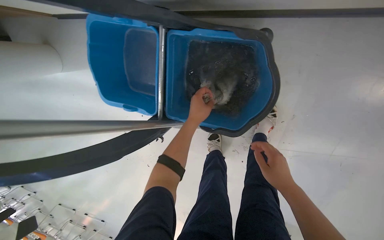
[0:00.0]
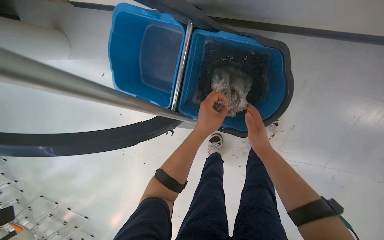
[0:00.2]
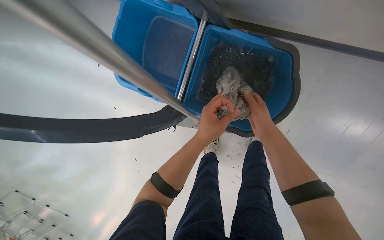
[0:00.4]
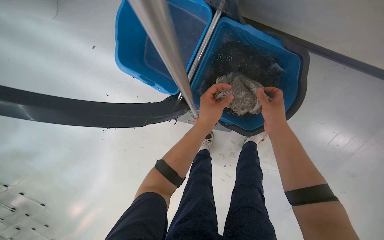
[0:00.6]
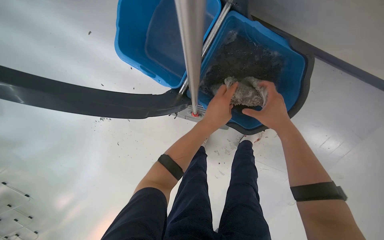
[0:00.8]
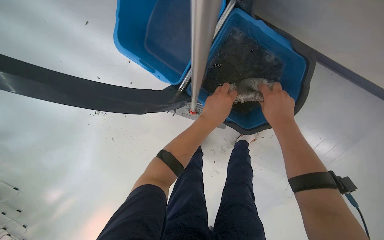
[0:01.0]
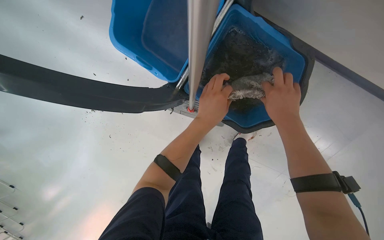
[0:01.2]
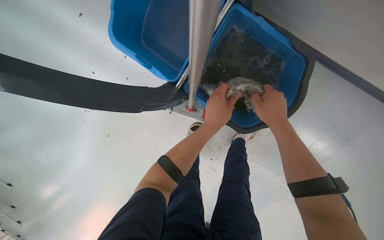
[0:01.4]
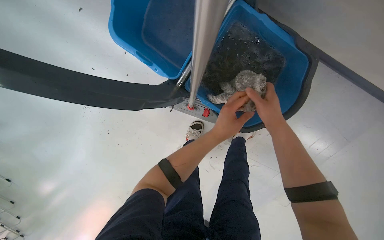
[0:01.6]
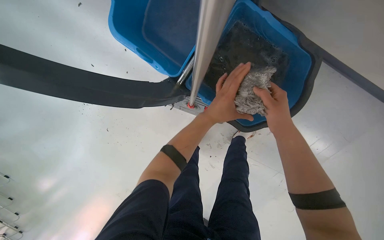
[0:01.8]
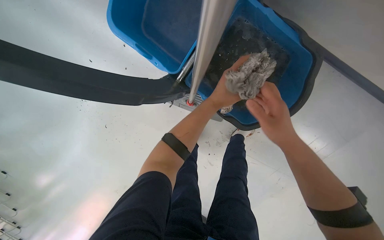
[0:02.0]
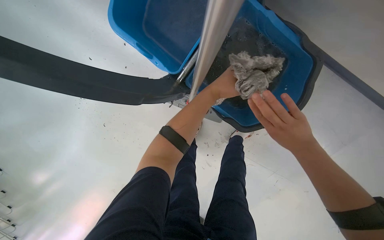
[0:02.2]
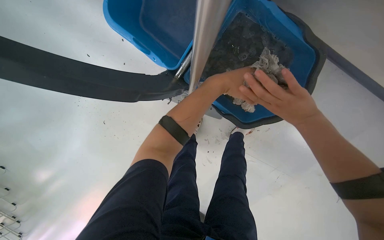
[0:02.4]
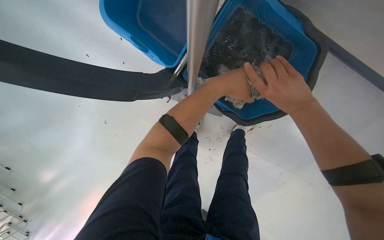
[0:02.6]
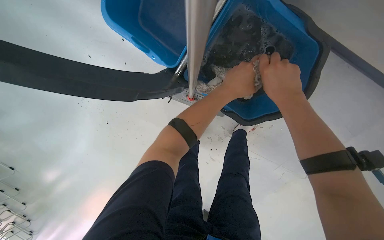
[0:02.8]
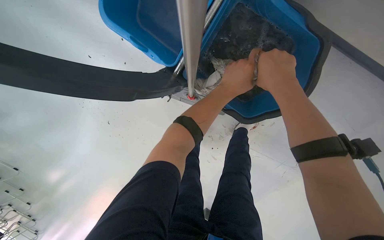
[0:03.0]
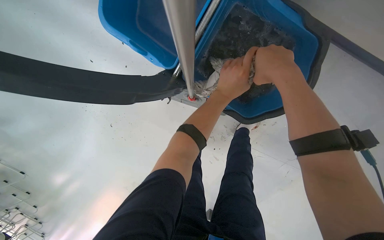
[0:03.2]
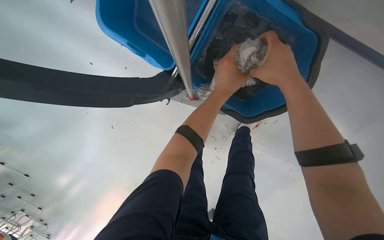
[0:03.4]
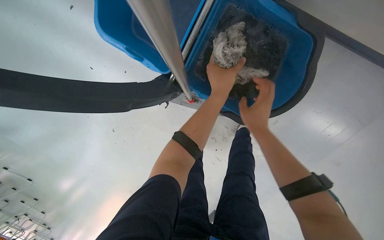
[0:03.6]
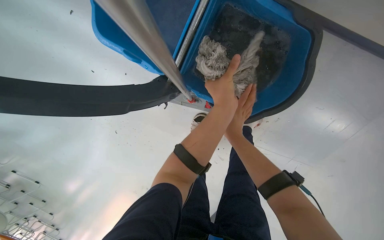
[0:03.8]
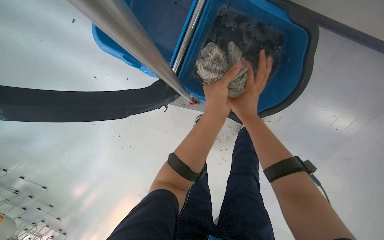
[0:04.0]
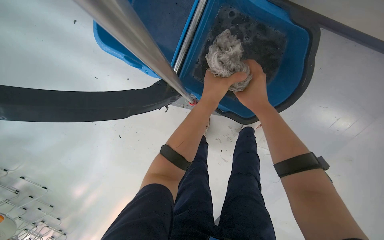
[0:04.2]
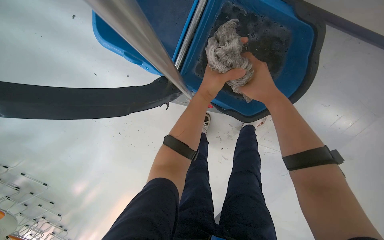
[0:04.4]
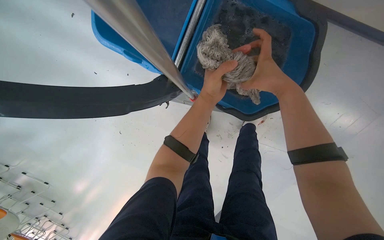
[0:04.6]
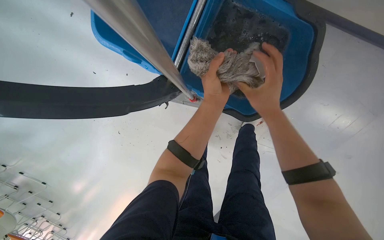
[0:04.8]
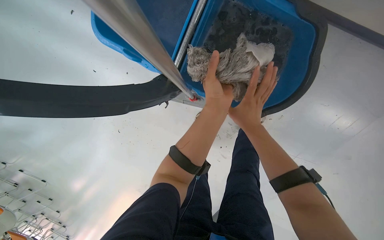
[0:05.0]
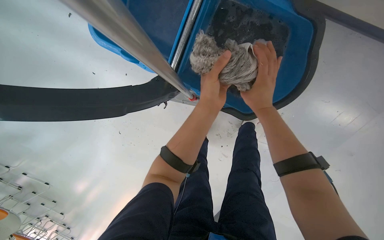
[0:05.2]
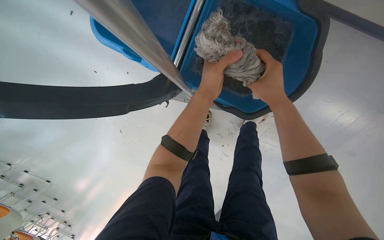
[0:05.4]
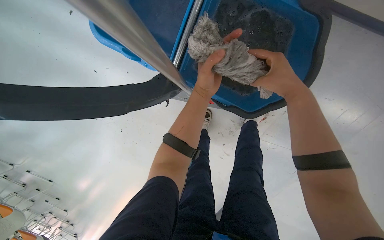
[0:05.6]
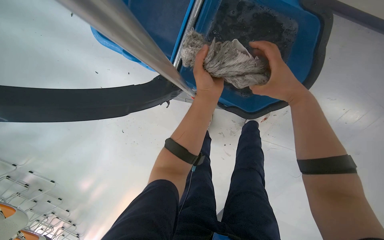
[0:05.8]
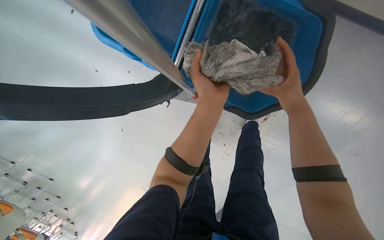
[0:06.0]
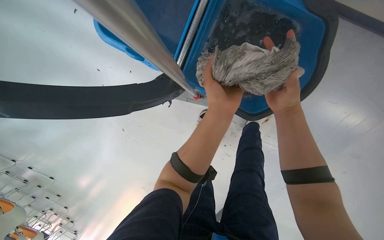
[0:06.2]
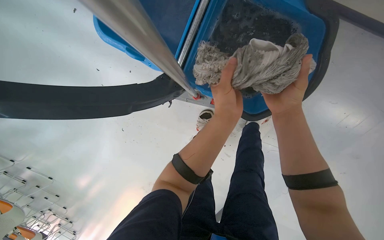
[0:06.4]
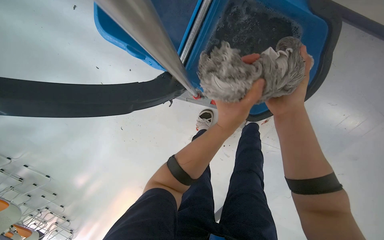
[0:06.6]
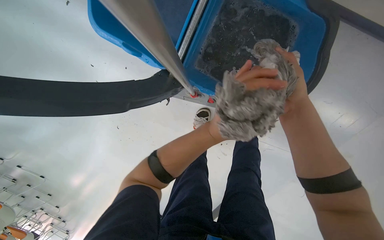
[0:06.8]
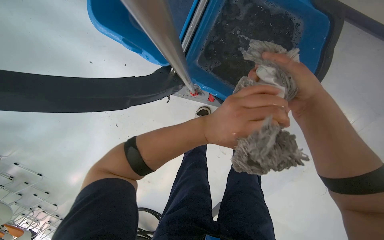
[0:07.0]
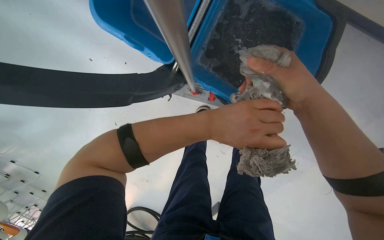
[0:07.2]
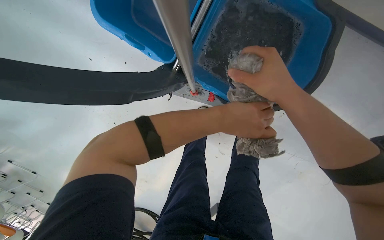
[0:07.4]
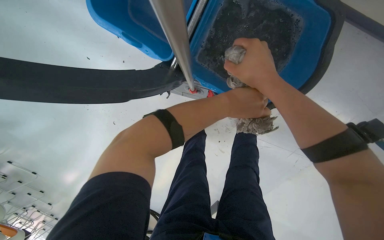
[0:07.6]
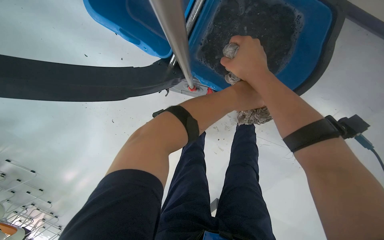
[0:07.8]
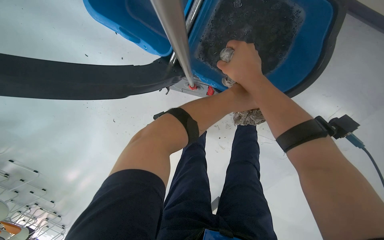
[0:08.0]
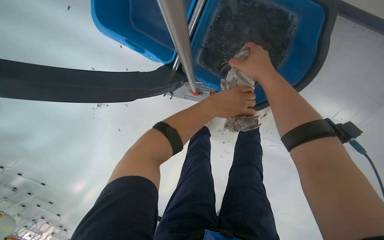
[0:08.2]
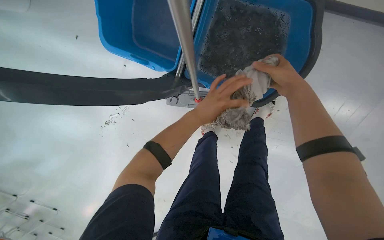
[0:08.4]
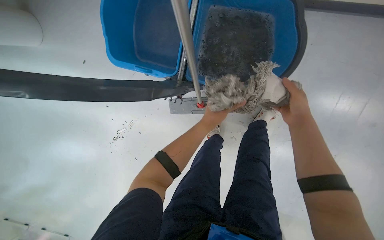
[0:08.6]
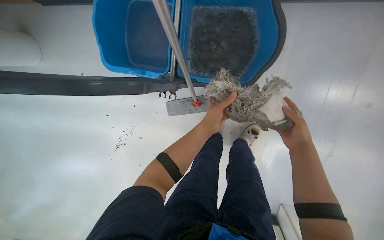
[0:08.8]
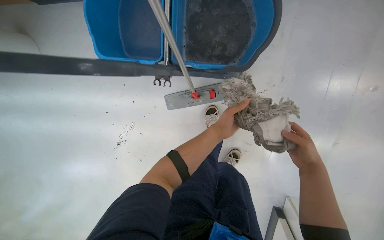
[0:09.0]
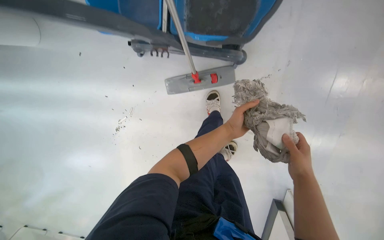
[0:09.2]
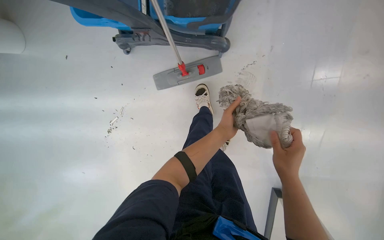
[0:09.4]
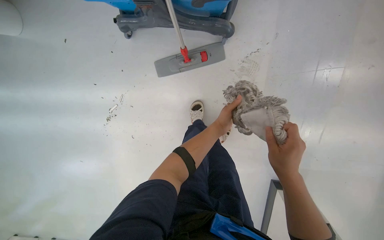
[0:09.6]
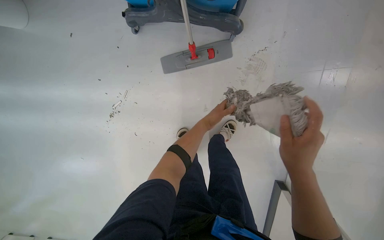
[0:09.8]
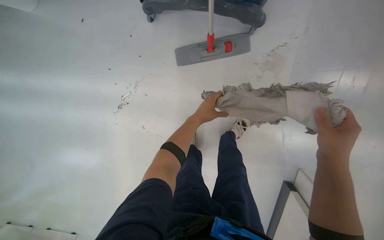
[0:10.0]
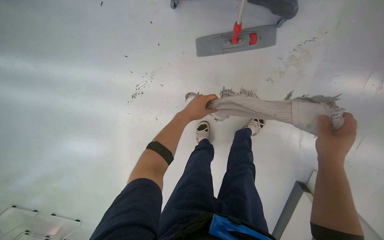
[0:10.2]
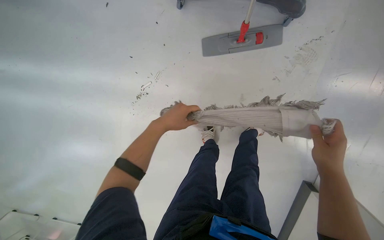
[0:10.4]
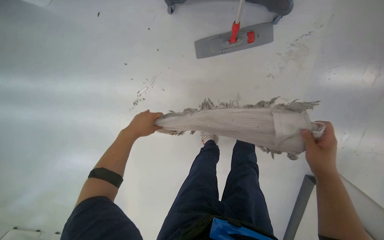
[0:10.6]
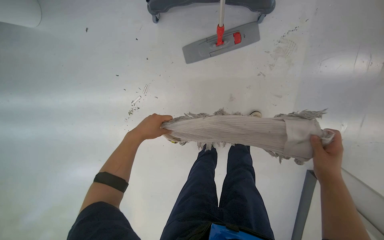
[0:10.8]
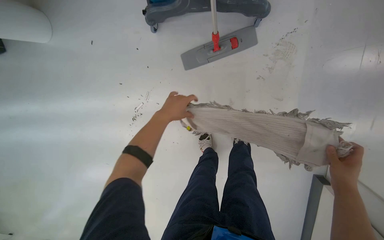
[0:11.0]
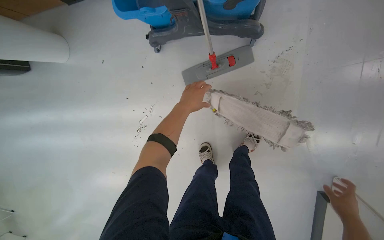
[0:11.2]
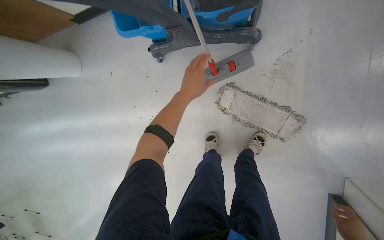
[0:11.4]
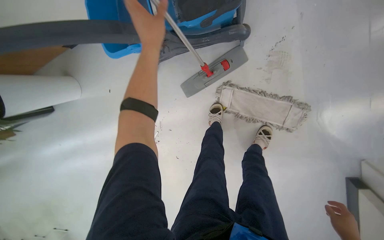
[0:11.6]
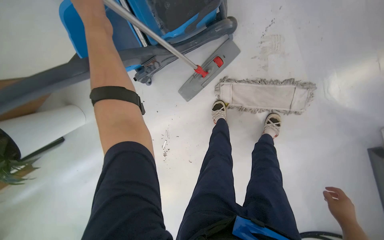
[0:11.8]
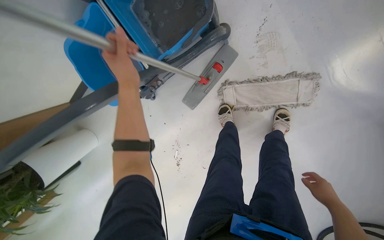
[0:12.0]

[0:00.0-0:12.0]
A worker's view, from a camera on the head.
Job: preparing cleaning supplies.
The whole recording: Cleaning mop head. The worker removes the mop head from the handle and cleans it in a bucket.
0:00.0 to 0:01.6: The camera is aimed approximately 15 degrees further to the right. The left hand is displaced up the picture and nearer to the camera by about 30 cm; the right hand shifts roughly 10 cm down the picture, and goes nearer to the camera and returns, some 10 cm each way.
0:01.6 to 0:03.0: The right hand heads nearer to the camera, up the picture and to the right, covering approximately 20 cm.
0:03.0 to 0:04.4: The right hand goes farther from the camera and returns, some 15 cm each way.
0:06.0 to 0:07.6: The right hand moves to the left, approximately 10 cm.
0:07.6 to 0:09.0: The left hand moves down the picture, some 20 cm, while the right hand heads down the picture, covering roughly 40 cm.
0:09.0 to 0:10.4: The left hand travels to the left by approximately 40 cm.
0:10.4 to 0:12.0: The view pans to the left by about 20 degrees. Everything in view rotates some 40 degrees counterclockwise.

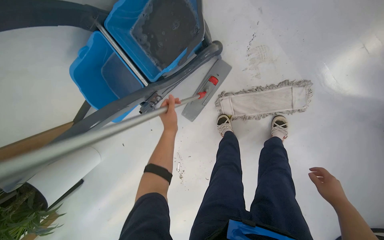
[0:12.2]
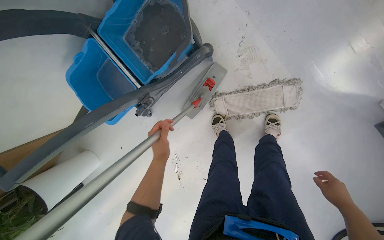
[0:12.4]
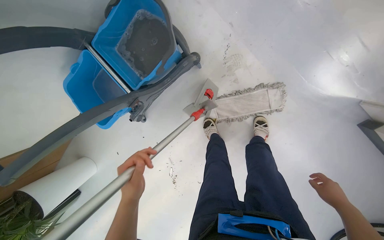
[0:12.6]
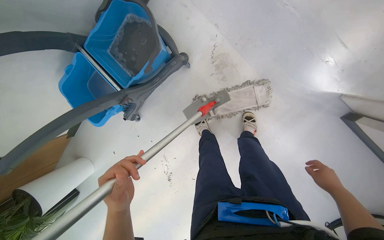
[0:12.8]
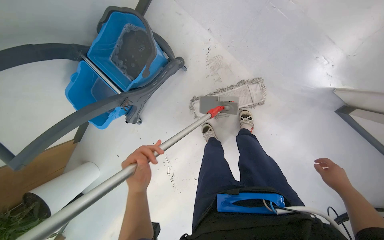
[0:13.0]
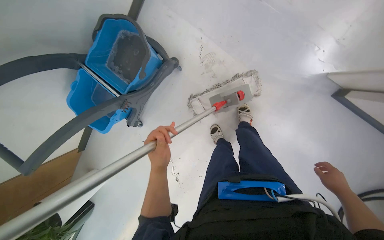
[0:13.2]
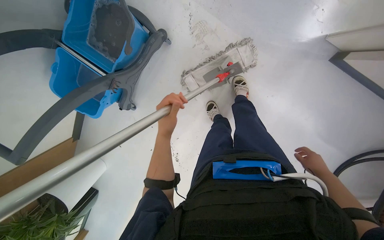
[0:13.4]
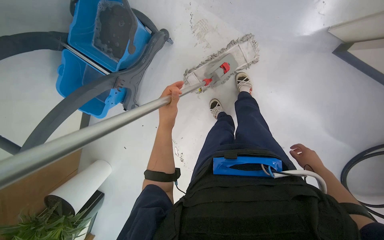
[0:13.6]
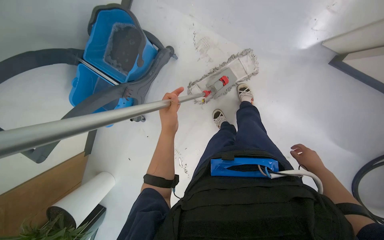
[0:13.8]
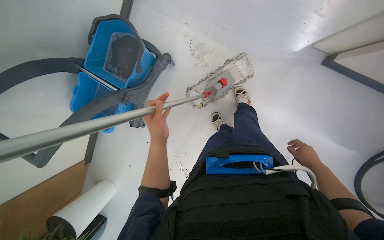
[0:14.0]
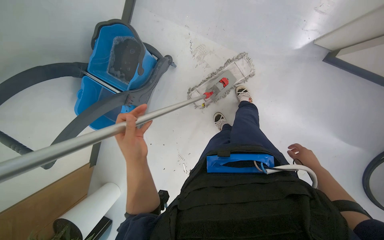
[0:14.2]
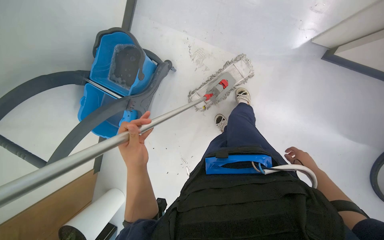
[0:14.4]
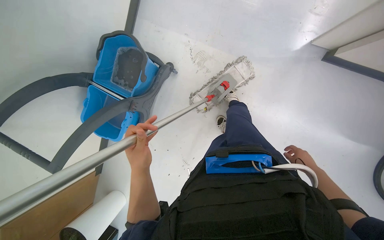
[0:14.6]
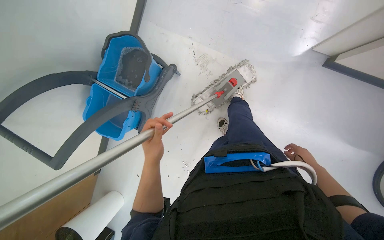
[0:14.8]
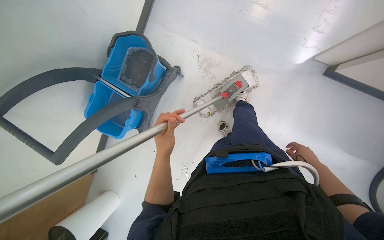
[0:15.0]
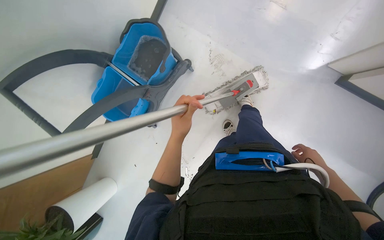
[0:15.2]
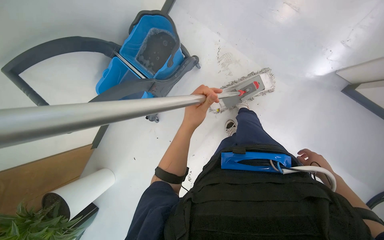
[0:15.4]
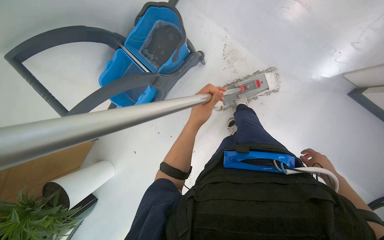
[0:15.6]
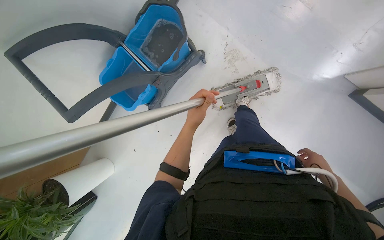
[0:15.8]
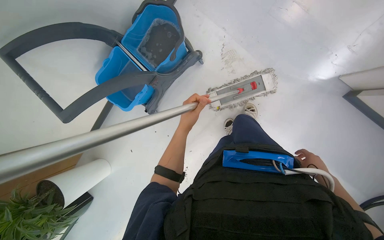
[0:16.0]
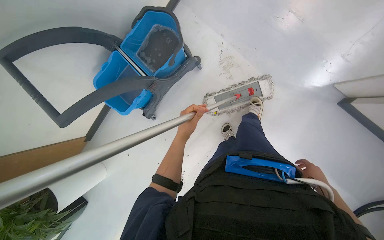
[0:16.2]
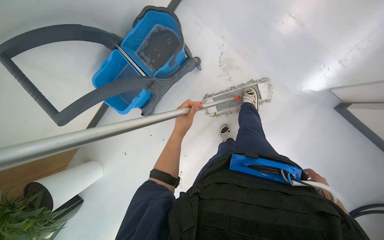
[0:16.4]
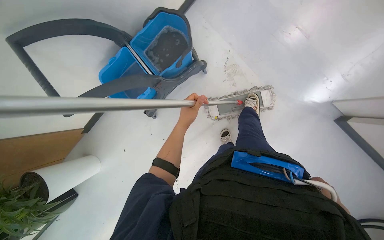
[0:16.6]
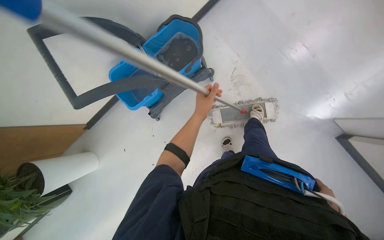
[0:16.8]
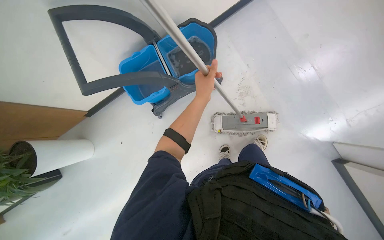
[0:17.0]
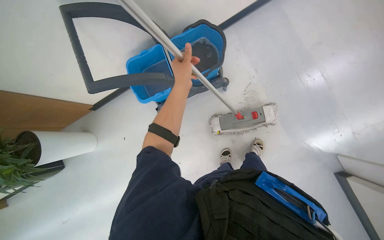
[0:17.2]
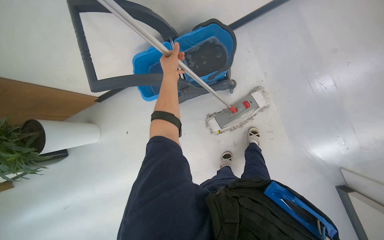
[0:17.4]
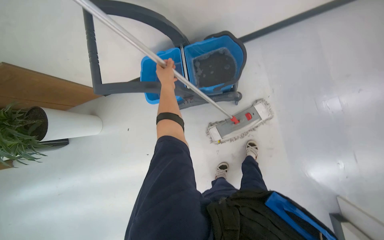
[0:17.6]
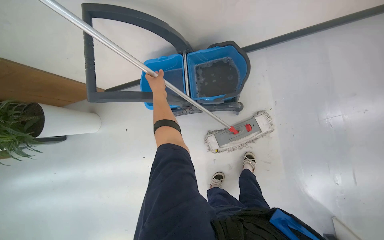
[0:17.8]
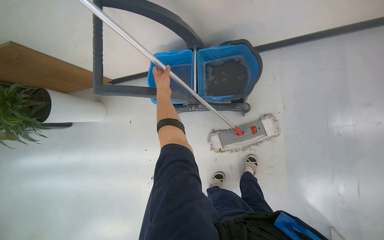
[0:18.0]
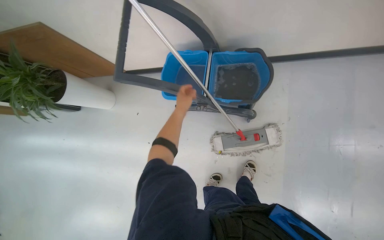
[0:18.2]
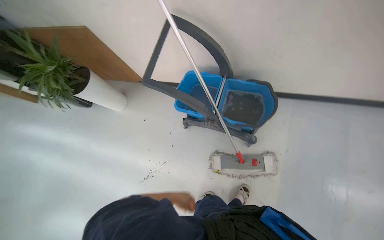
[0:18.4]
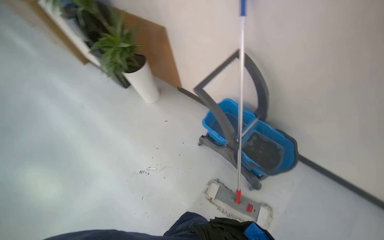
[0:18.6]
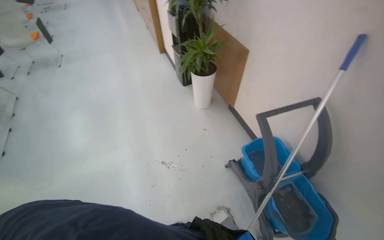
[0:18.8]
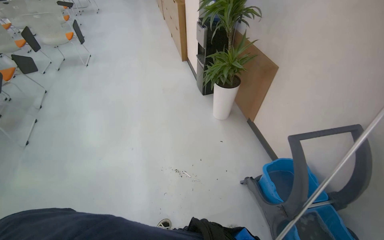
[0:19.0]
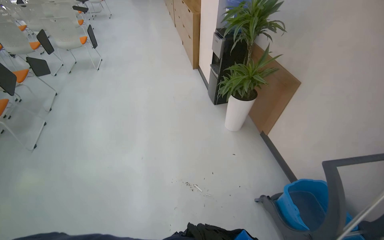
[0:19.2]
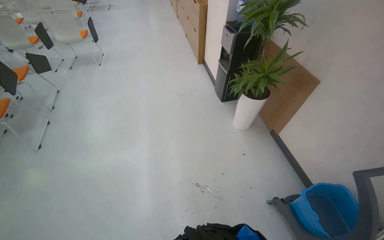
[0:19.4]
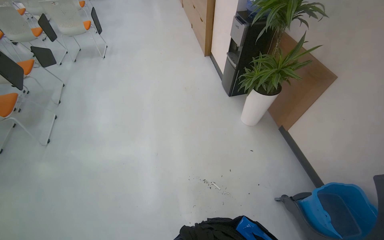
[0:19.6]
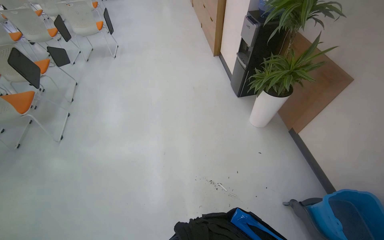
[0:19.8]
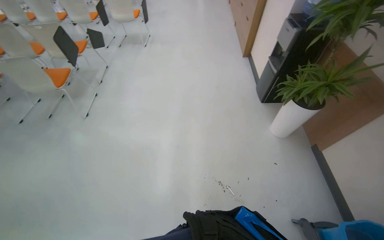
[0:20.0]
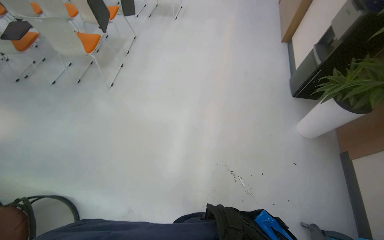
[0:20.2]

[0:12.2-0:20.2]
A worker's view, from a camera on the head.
Job: preparing cleaning supplies.
The whole recording: Cleaning mop head. The worker removes the mop head from the handle and cleans it in a bucket.
0:12.2 to 0:13.8: The head travels approximately 40 cm.
0:15.4 to 0:17.0: The left hand goes approximately 15 cm up the picture and farther from the camera.
0:17.0 to 0:18.6: The camera pitches upward, by some 20 degrees. Everything in view rotates some 65 degrees clockwise.
0:18.6 to 0:20.2: The head travels some 60 cm. The head rotates approximately 65 degrees to the left.
